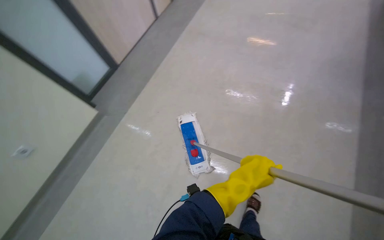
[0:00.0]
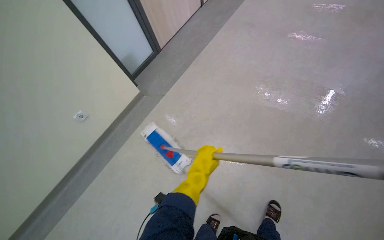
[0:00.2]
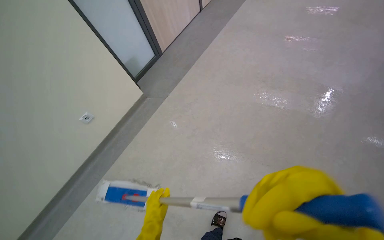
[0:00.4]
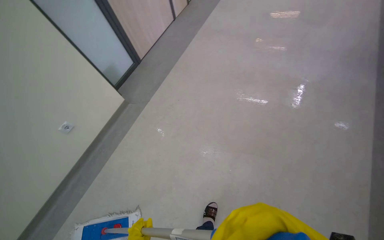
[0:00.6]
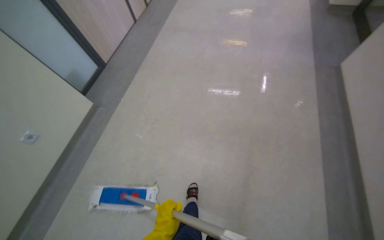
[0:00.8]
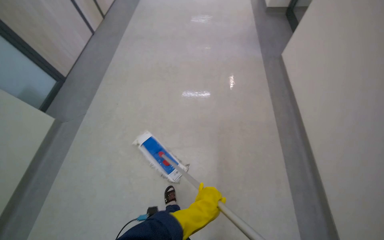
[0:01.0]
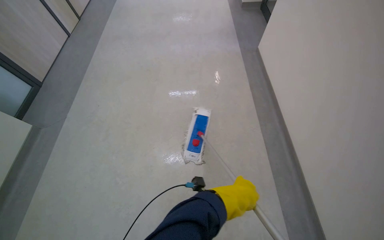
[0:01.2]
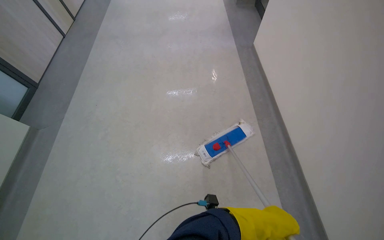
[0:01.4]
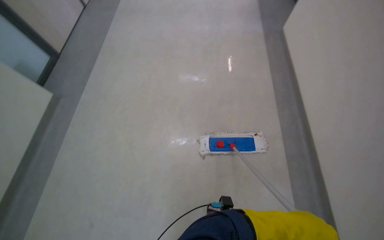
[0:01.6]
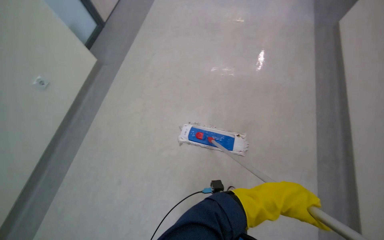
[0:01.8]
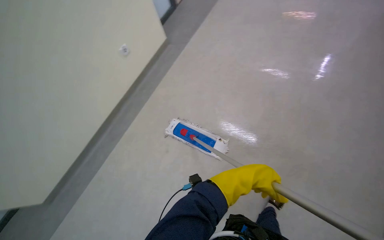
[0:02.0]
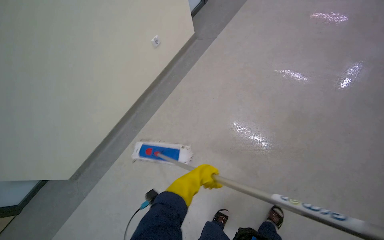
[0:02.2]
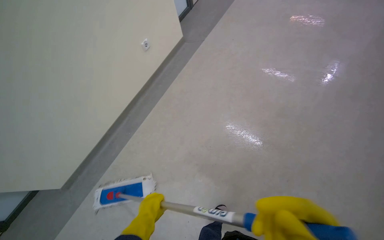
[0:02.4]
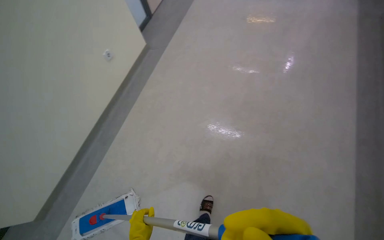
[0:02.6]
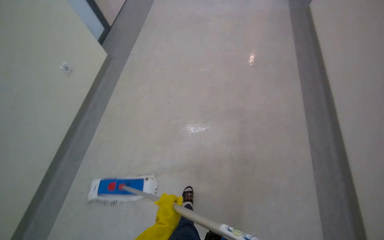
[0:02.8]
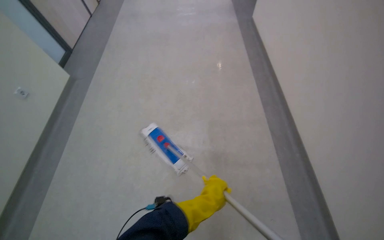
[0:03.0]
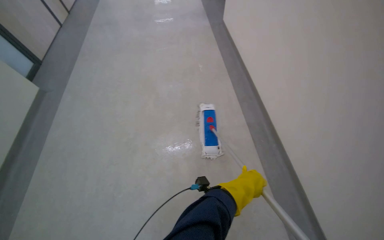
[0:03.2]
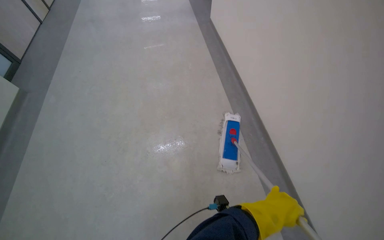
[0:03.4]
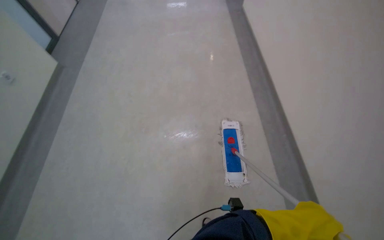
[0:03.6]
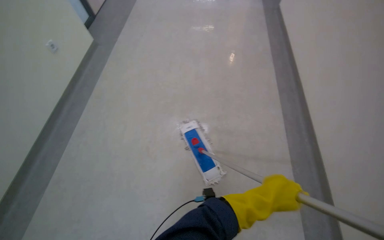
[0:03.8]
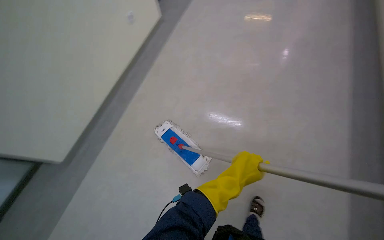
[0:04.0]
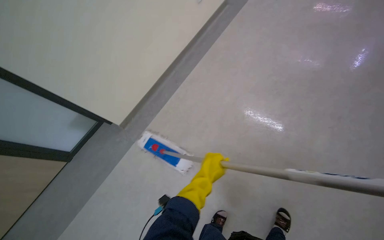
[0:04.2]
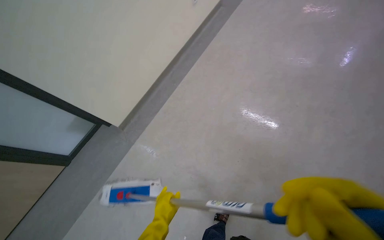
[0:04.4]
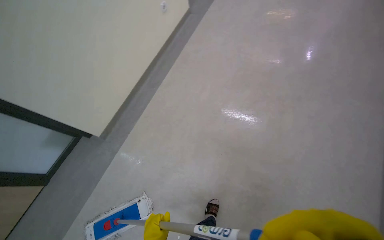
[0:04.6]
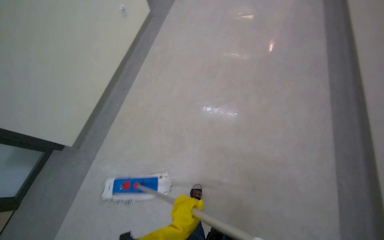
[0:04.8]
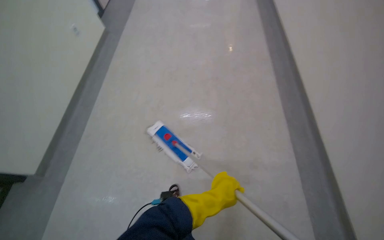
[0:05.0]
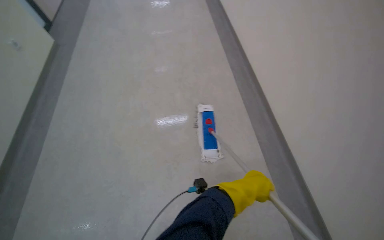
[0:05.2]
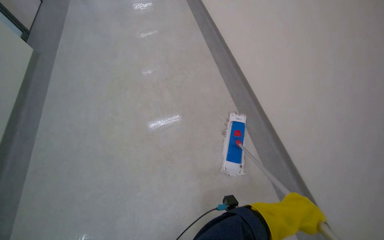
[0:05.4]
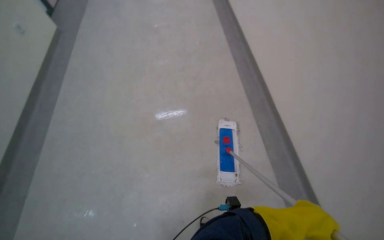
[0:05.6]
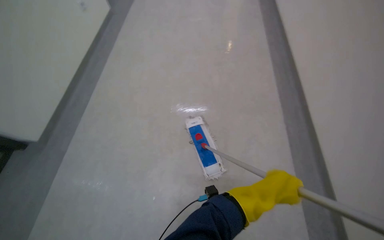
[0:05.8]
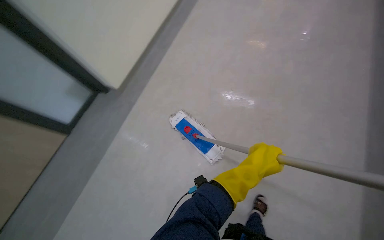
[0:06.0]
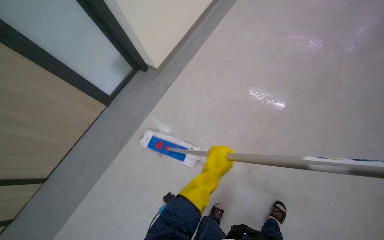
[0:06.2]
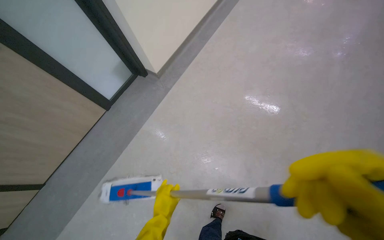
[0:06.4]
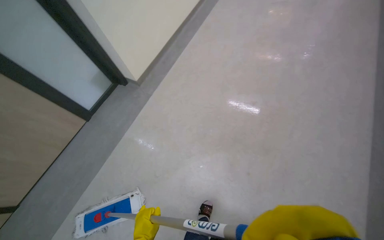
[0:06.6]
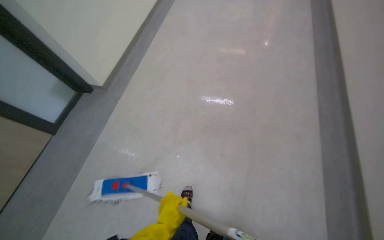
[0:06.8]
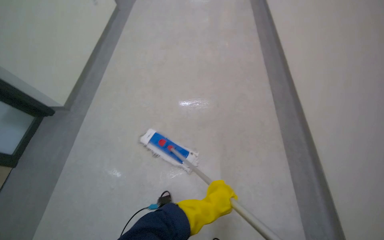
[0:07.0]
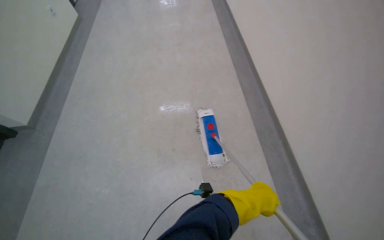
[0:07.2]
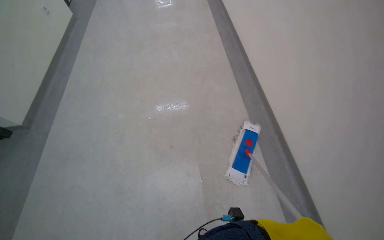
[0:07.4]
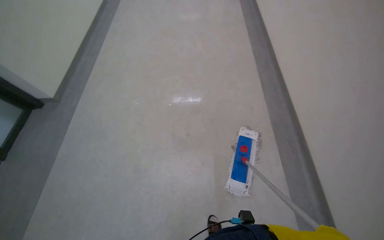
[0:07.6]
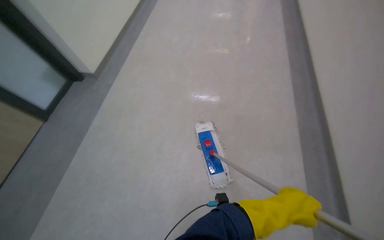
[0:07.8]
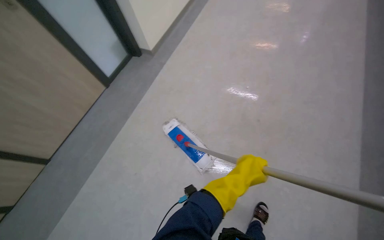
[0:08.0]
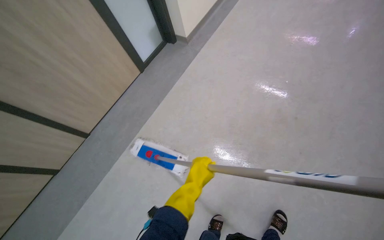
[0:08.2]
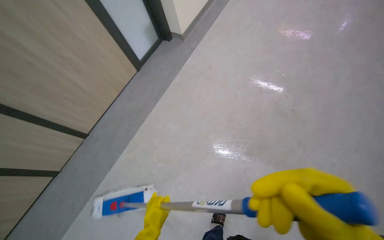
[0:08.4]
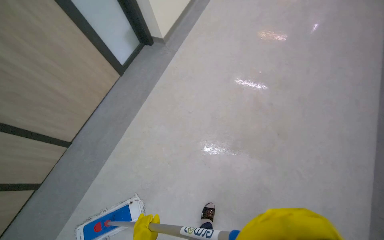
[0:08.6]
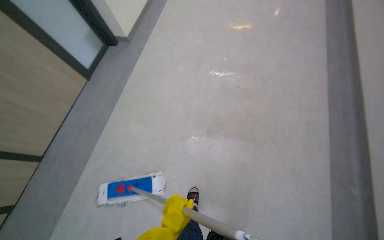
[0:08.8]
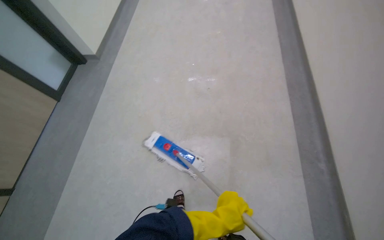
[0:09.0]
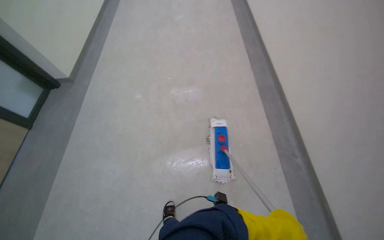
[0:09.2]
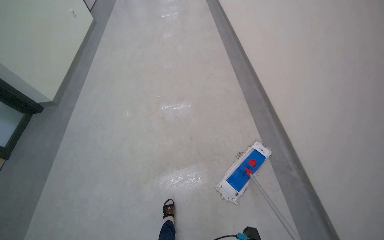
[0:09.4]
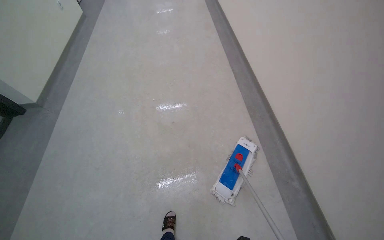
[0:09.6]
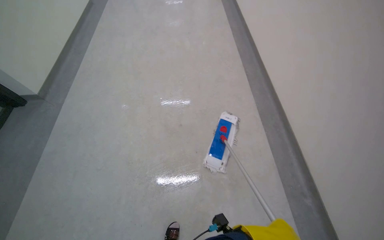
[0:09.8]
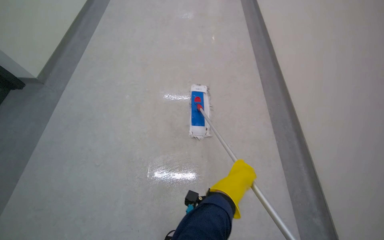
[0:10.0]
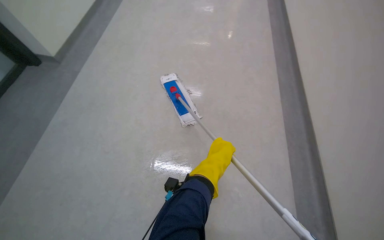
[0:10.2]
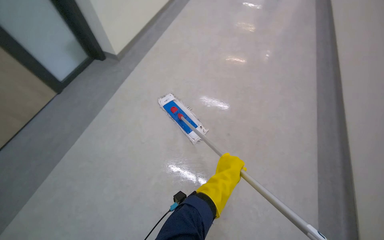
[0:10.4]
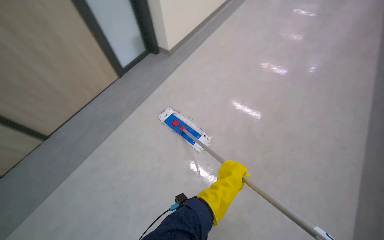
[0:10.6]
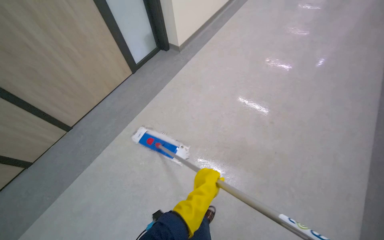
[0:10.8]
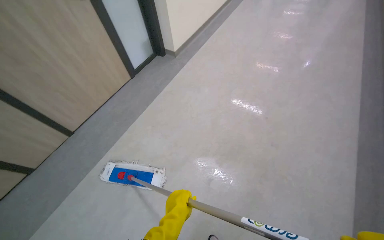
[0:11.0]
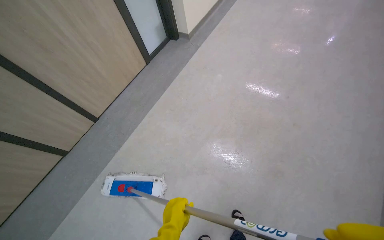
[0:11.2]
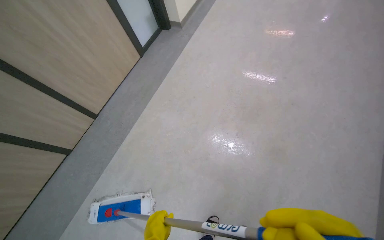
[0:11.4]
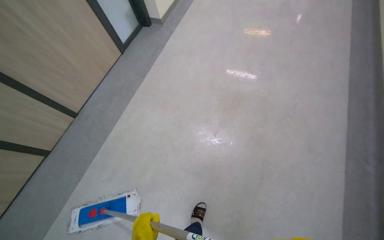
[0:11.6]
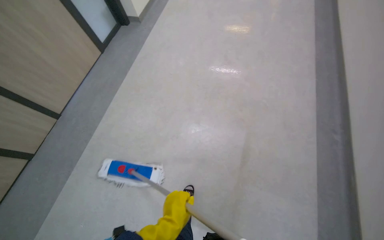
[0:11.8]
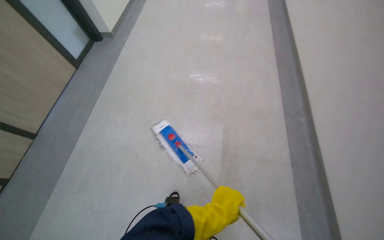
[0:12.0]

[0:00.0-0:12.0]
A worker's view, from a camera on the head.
Job: mopping floor.
The whole recording: Mopping hallway floor. The worker mops the hallway floor with a flat mop.
0:00.0 to 0:01.6: The camera travels roughly 60 cm. The head turns to the right by roughly 20 degrees.
0:03.0 to 0:04.4: The left hand heads down the picture, covering about 10 cm.
0:04.4 to 0:06.0: The head rotates approximately 75 degrees to the right.
0:09.0 to 0:10.4: The head travels roughly 40 cm.
0:10.4 to 0:12.0: The head travels some 70 cm. The scene turns some 30 degrees counterclockwise in the picture.

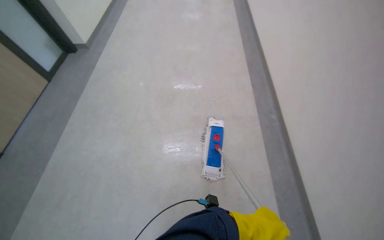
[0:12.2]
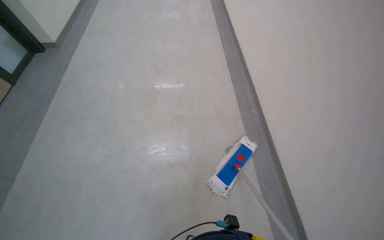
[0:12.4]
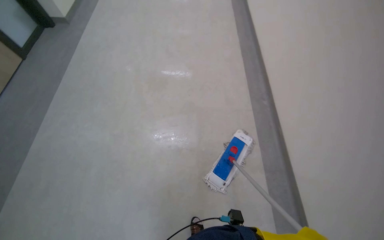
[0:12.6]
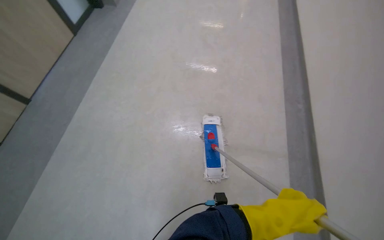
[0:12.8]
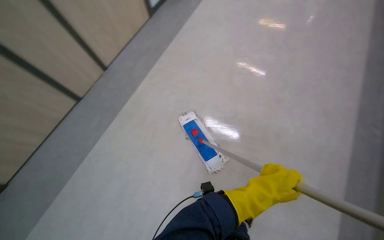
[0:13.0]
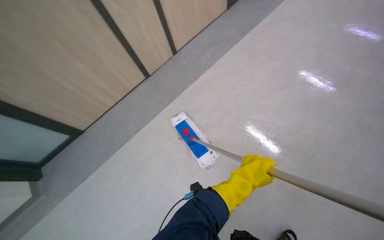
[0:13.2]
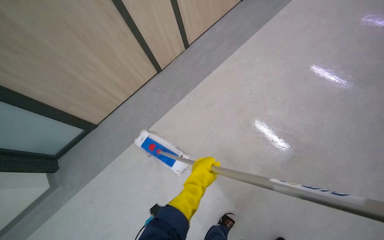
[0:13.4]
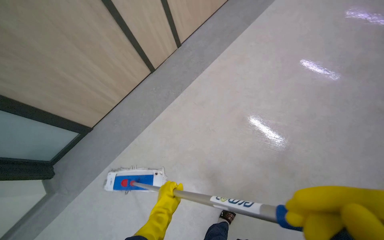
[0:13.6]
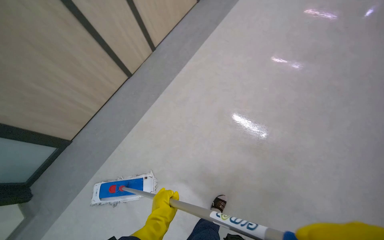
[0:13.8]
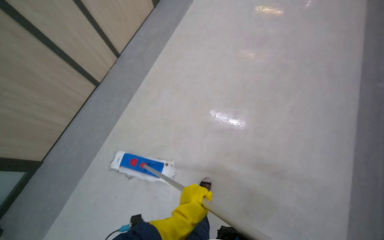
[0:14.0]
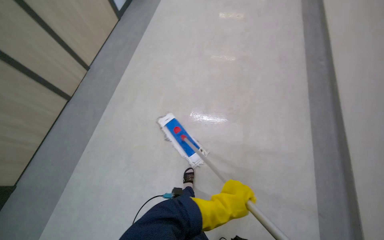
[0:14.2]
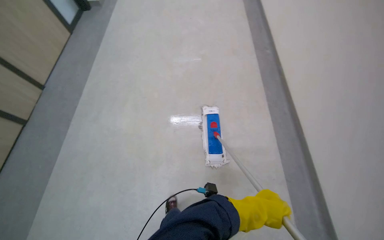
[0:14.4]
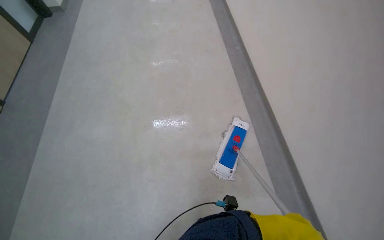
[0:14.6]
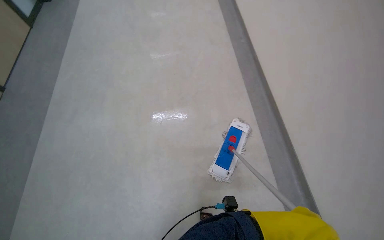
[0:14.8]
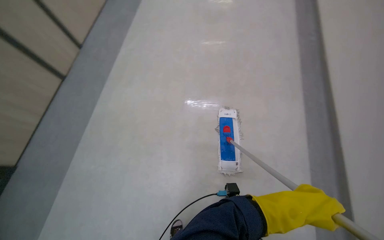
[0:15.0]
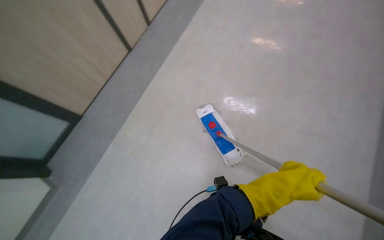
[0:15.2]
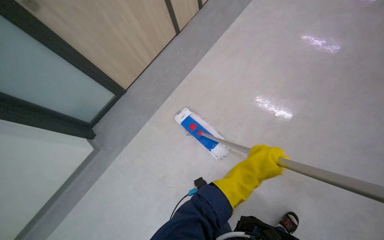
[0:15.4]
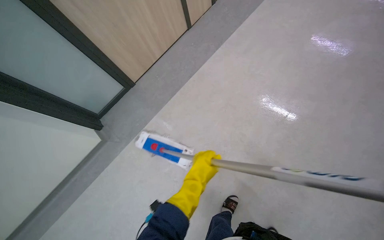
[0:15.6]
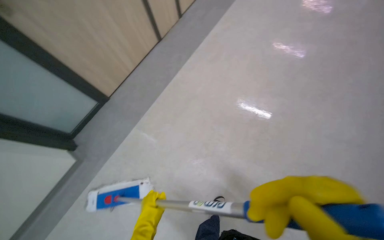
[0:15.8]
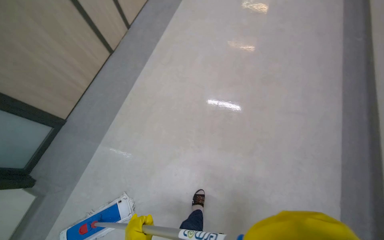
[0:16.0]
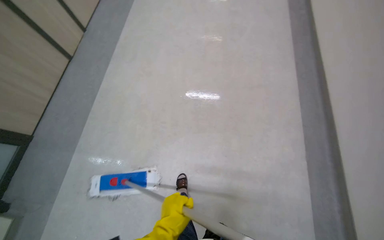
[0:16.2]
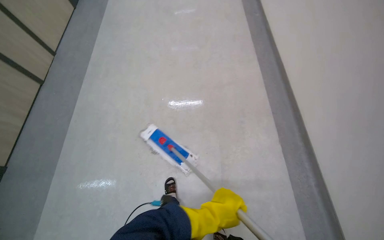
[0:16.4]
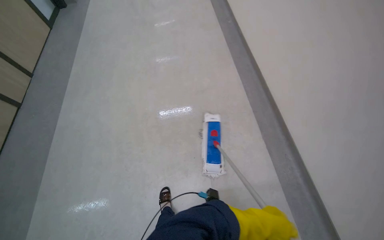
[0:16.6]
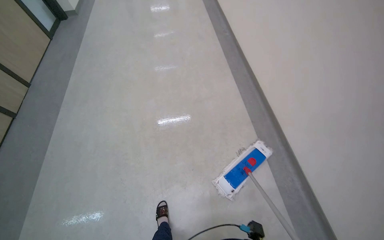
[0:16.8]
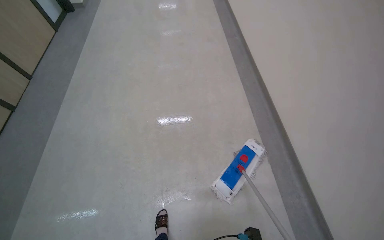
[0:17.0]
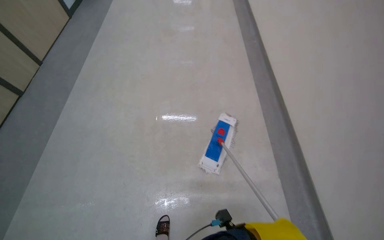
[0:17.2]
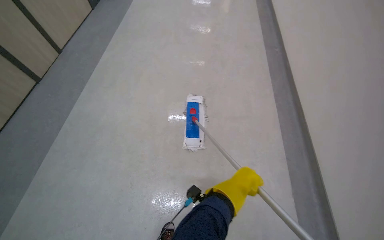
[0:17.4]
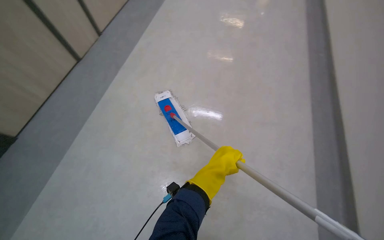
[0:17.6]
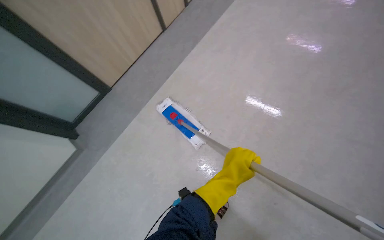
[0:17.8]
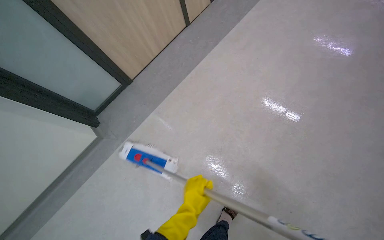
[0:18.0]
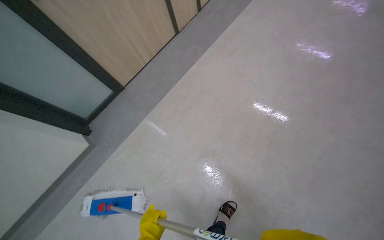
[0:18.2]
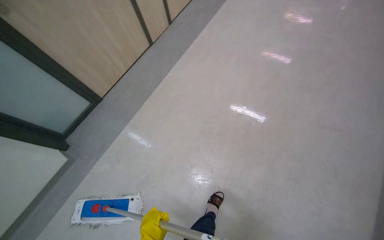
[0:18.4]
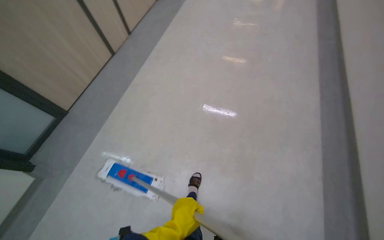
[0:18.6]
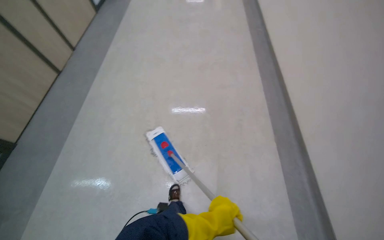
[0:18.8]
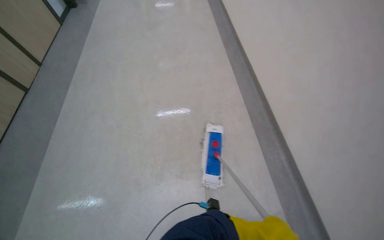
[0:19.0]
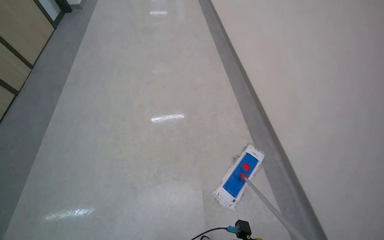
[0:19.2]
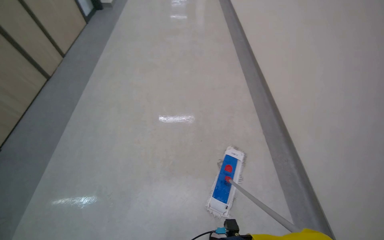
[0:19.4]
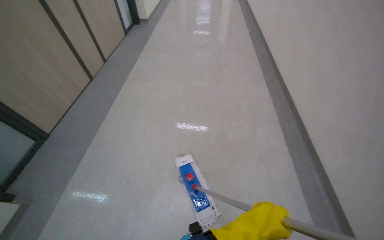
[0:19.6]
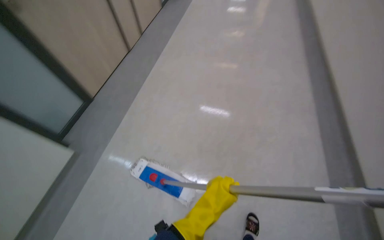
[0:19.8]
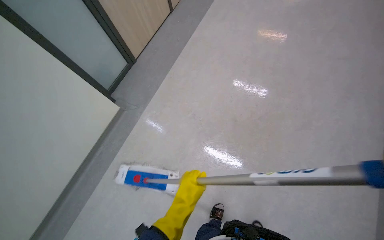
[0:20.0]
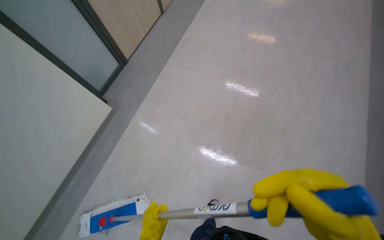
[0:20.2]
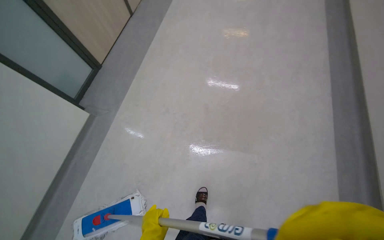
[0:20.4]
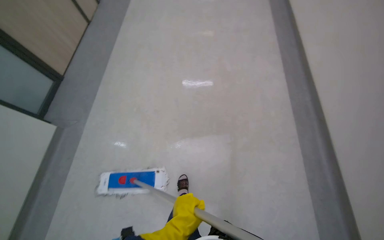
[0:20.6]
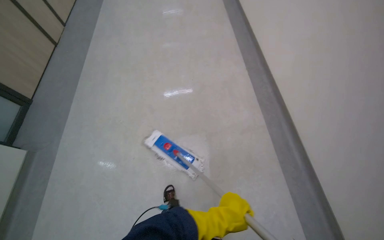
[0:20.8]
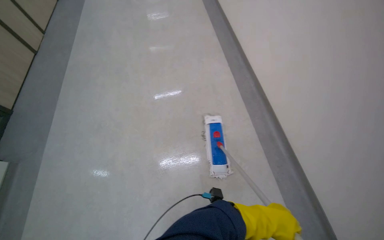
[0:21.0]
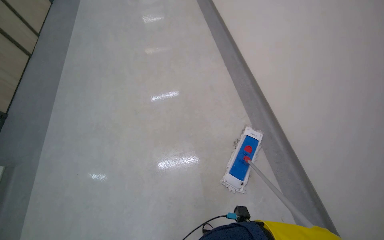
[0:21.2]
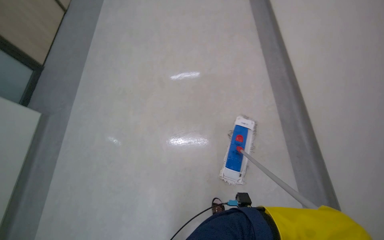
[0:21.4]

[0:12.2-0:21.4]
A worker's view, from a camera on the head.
Job: mopping floor.
The whole recording: Mopping hallway floor. The worker mops the hallway floor with a flat mop.
0:13.8 to 0:15.2: The head turns to the right by approximately 60 degrees.
0:15.2 to 0:16.8: The head travels about 60 cm. The head rotates some 45 degrees to the right.
0:19.8 to 0:21.4: The head travels some 70 cm. The wearer looks some 10 degrees further downward.
